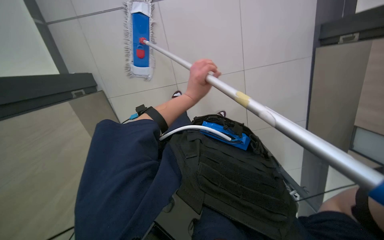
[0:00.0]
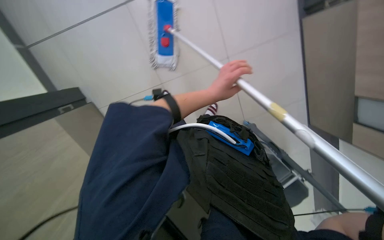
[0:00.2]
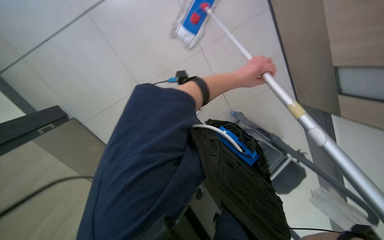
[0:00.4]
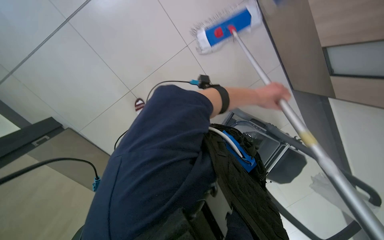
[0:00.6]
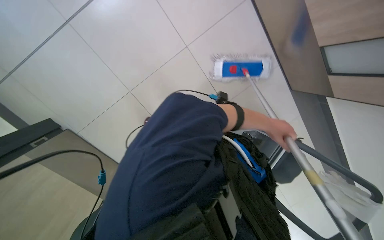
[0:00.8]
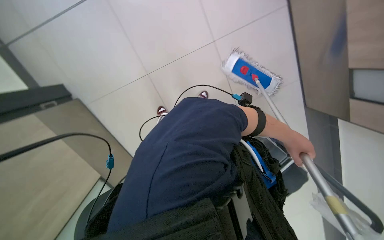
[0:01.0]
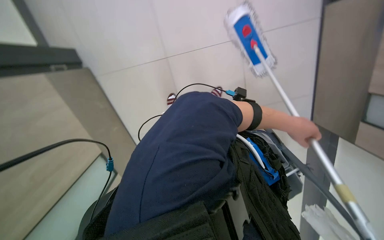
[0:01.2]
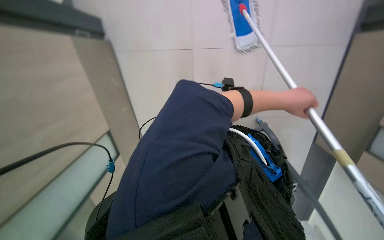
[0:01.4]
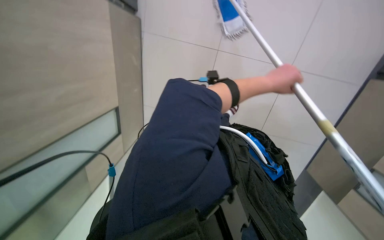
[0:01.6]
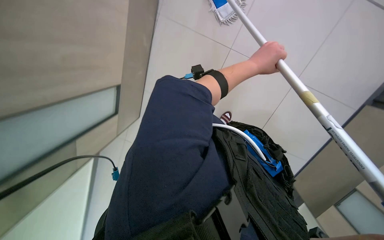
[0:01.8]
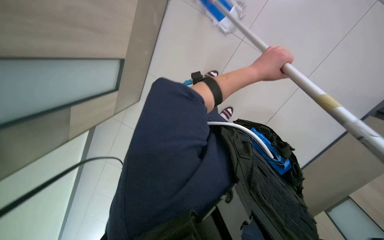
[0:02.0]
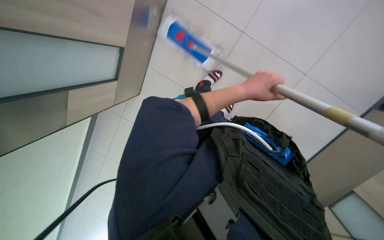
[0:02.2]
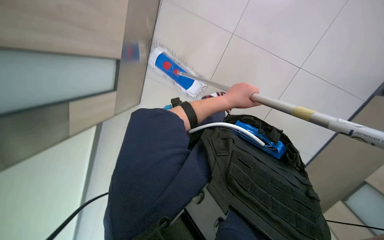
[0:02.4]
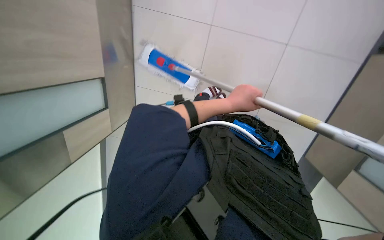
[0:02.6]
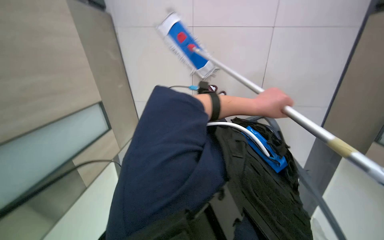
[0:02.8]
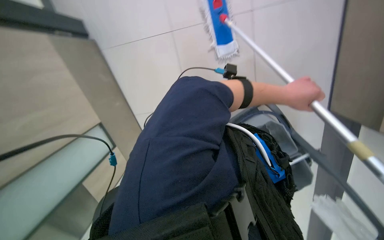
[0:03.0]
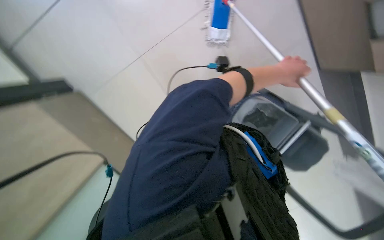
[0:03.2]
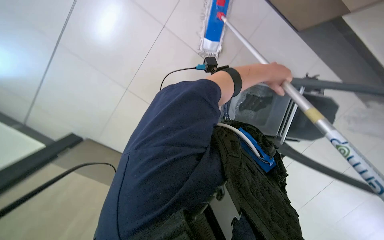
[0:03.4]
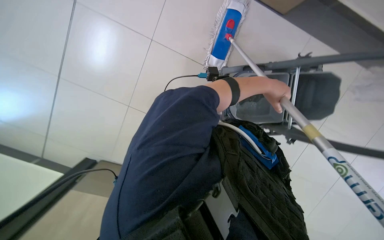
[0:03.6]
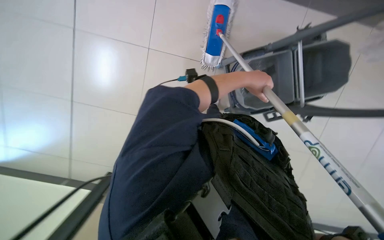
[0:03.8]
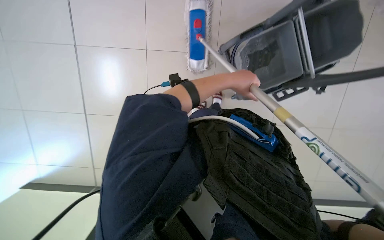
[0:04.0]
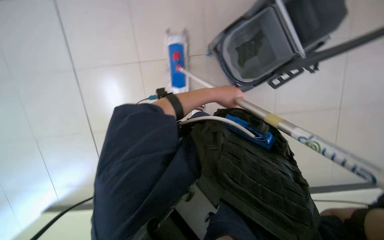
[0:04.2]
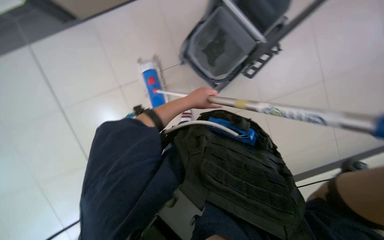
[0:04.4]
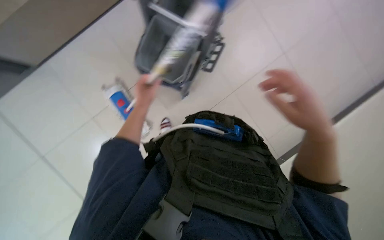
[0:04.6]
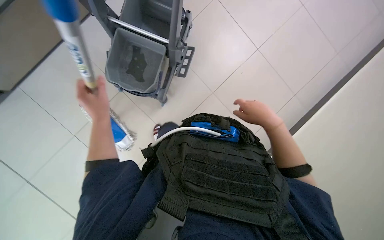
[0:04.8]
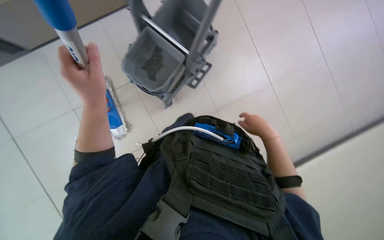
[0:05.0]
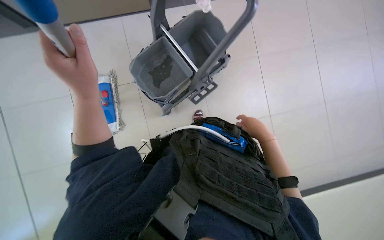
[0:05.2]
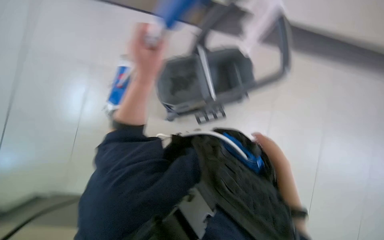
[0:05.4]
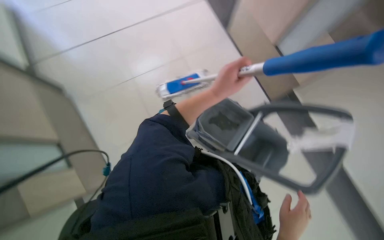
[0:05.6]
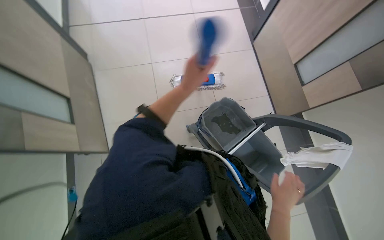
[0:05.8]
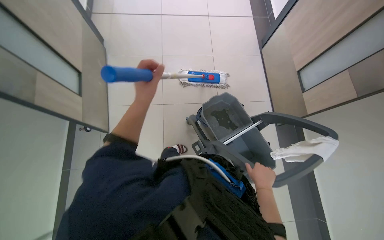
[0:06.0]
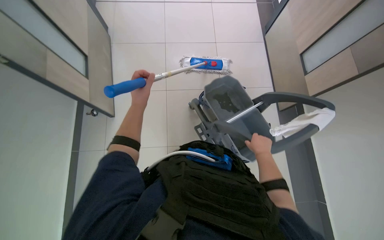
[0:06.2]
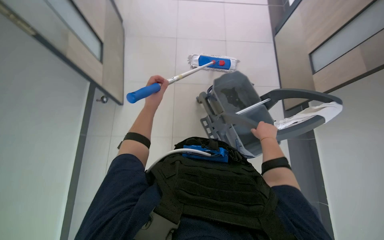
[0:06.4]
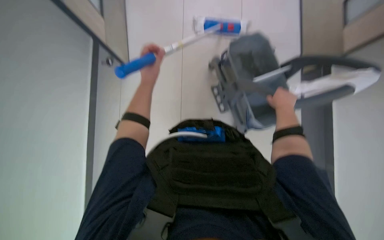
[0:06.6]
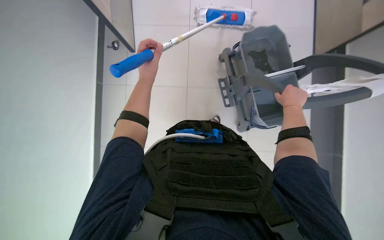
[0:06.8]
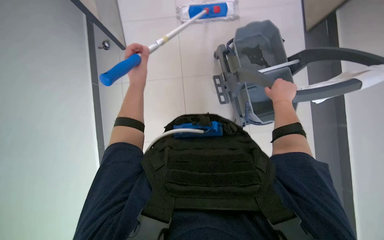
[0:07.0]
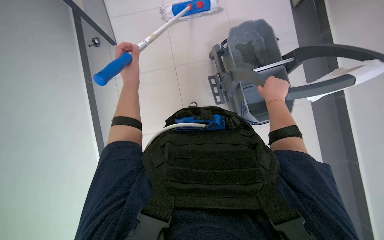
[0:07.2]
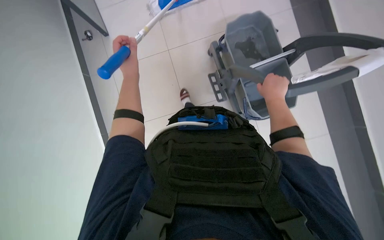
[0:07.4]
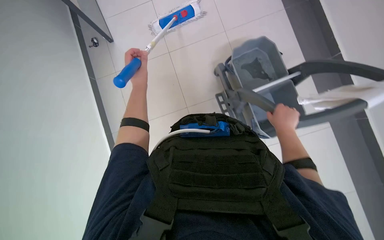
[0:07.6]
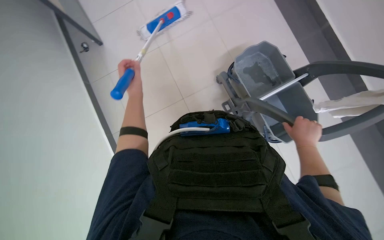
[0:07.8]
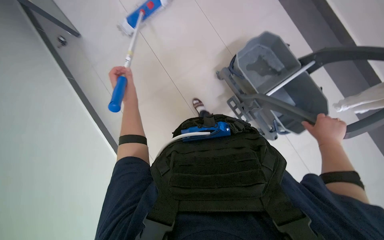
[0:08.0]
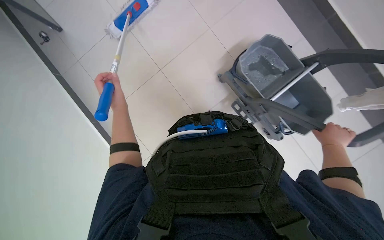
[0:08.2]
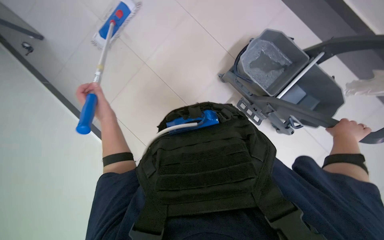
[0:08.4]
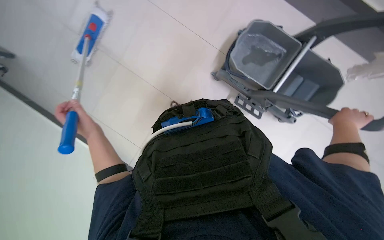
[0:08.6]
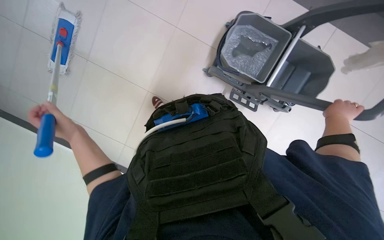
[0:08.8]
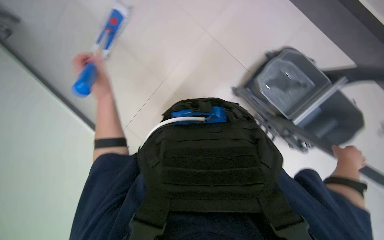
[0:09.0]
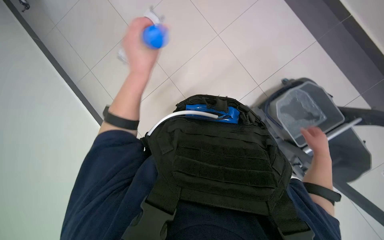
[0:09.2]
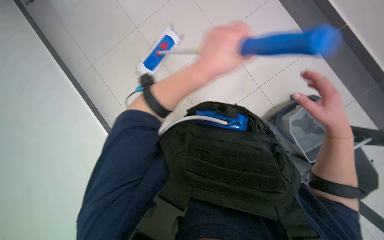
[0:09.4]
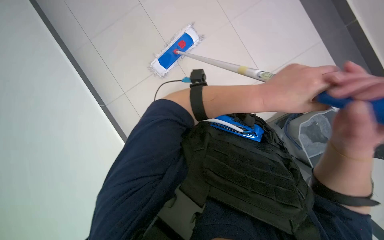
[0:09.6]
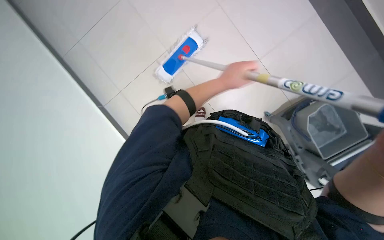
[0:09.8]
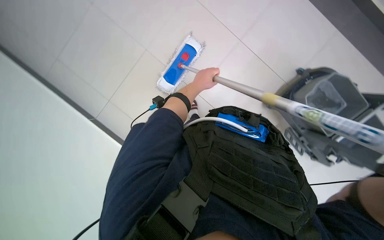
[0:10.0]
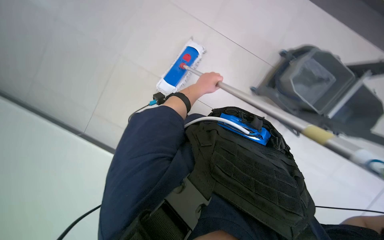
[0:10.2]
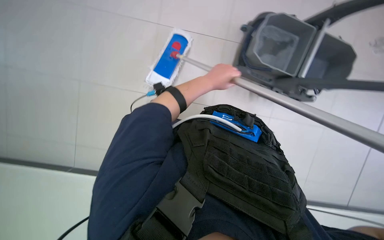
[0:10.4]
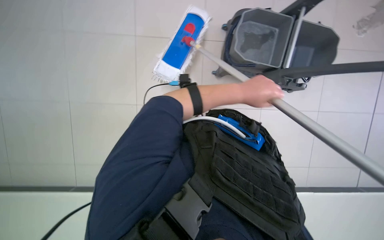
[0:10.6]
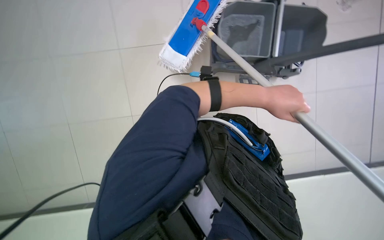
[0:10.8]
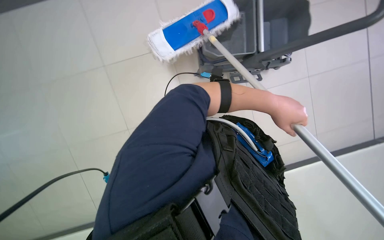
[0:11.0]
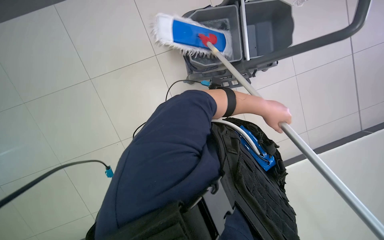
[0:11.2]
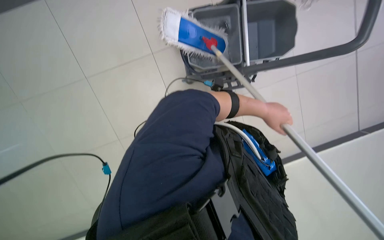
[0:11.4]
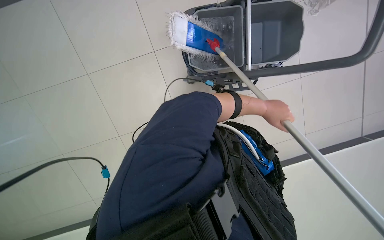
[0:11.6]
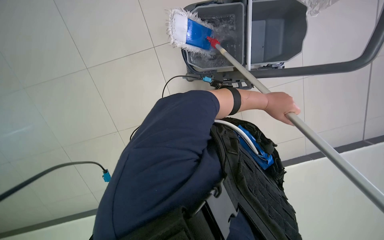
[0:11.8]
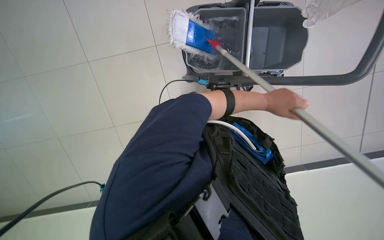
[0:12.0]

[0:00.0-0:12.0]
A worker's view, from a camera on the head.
Job: mopping floor.
The whole recording: Mopping tiled floor. The worker mops the tiled floor with a long-handled mop.
0:00.0 to 0:01.6: The scene rotates clockwise by approximately 50 degrees.
0:01.6 to 0:03.0: The left hand travels to the left and back again, approximately 10 cm each way.
0:03.0 to 0:04.4: The scene turns about 45 degrees counterclockwise in the picture.
0:04.4 to 0:06.0: The wearer looks approximately 25 degrees further upward. The left hand moves left and right over about 30 cm, changing direction 2 times.
0:06.0 to 0:07.6: The left hand shifts approximately 15 cm farther from the camera.
0:07.6 to 0:09.0: The left hand goes down the picture and returns, roughly 10 cm each way. The right hand is displaced to the right and down the picture by roughly 25 cm.
0:09.0 to 0:10.4: Everything in view rotates about 30 degrees clockwise.
0:10.4 to 0:12.0: The left hand goes some 20 cm to the right.

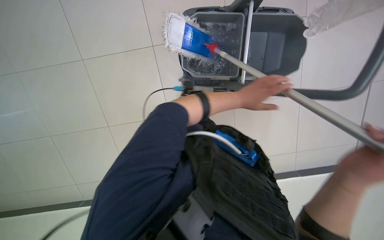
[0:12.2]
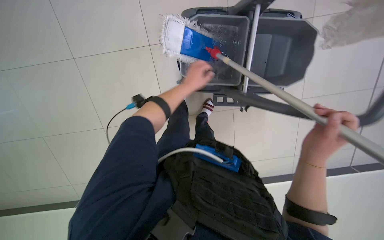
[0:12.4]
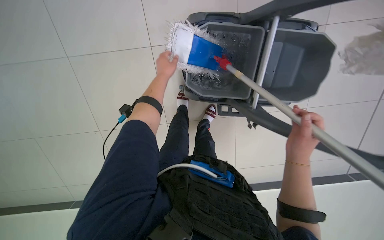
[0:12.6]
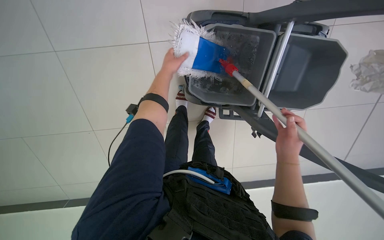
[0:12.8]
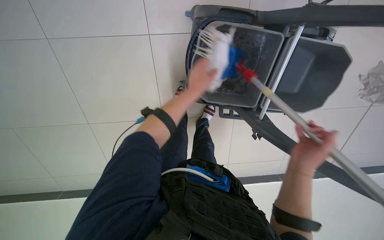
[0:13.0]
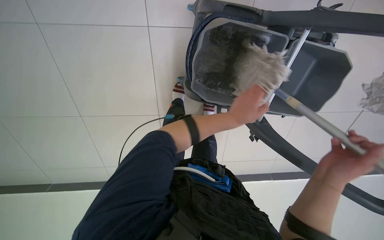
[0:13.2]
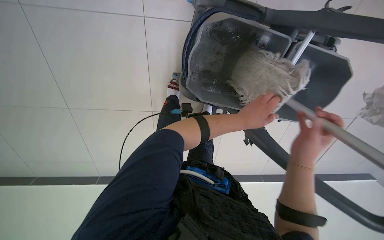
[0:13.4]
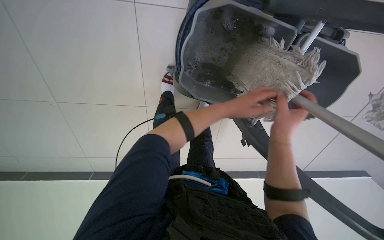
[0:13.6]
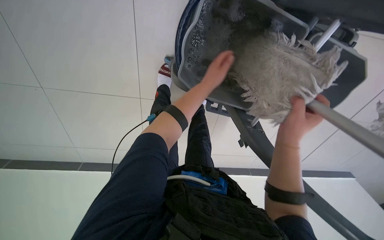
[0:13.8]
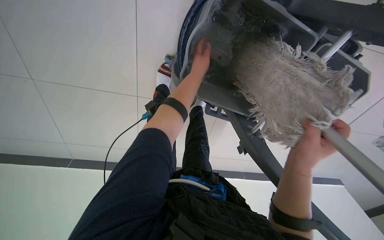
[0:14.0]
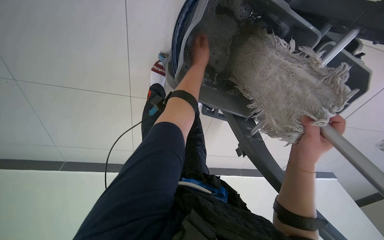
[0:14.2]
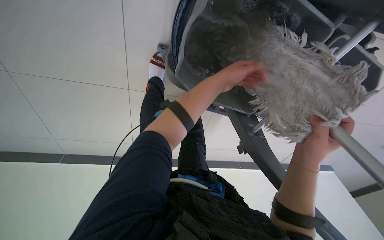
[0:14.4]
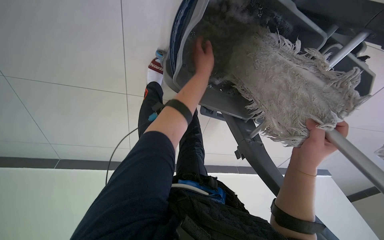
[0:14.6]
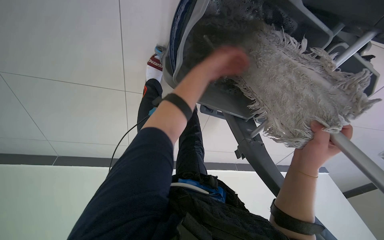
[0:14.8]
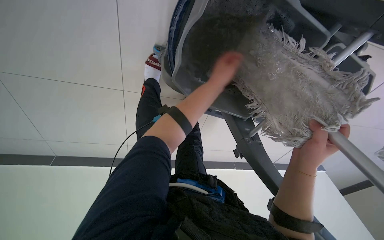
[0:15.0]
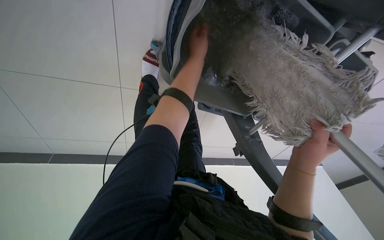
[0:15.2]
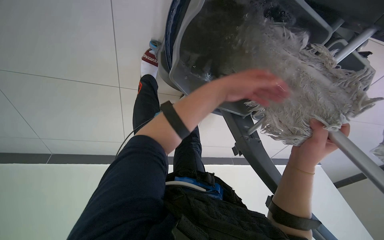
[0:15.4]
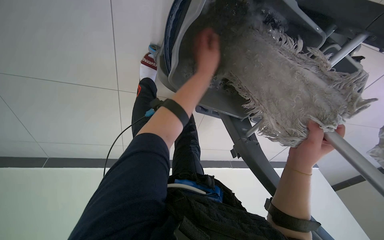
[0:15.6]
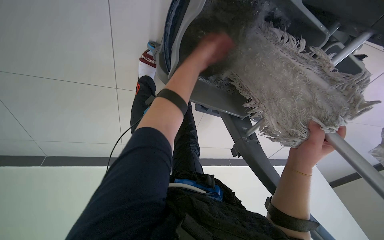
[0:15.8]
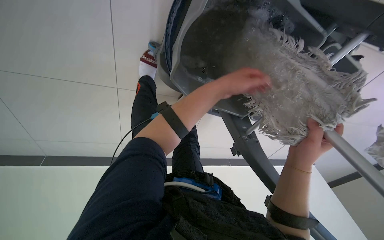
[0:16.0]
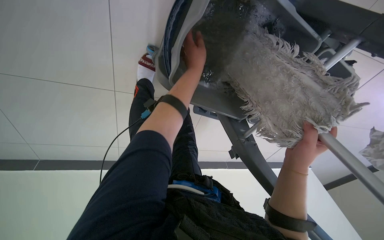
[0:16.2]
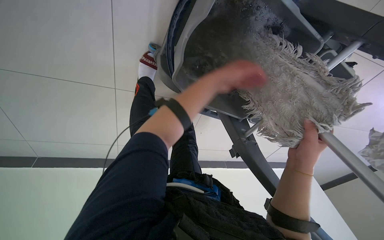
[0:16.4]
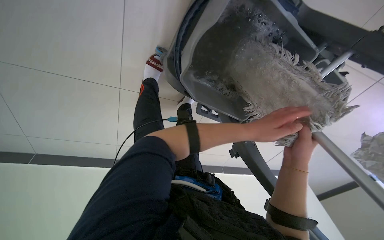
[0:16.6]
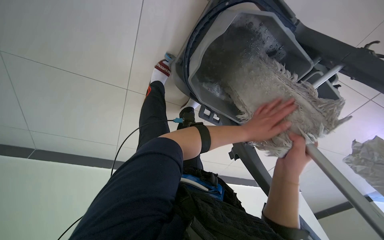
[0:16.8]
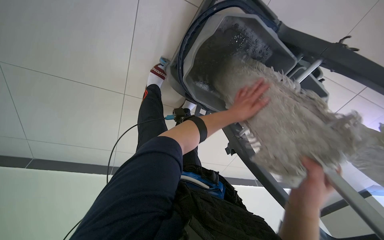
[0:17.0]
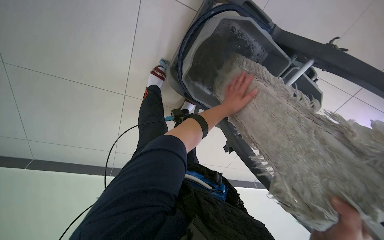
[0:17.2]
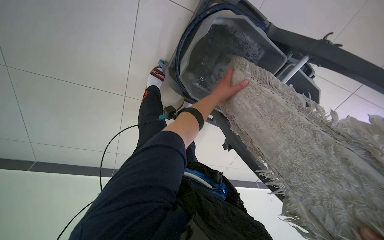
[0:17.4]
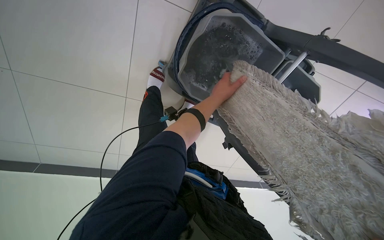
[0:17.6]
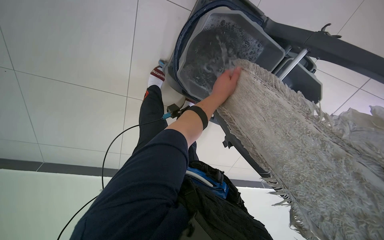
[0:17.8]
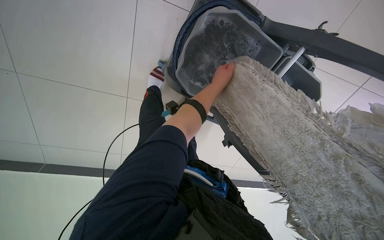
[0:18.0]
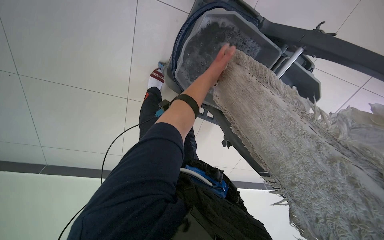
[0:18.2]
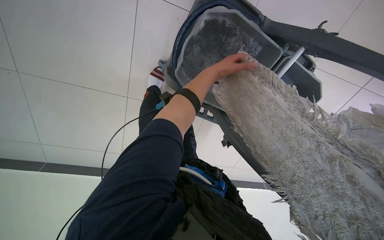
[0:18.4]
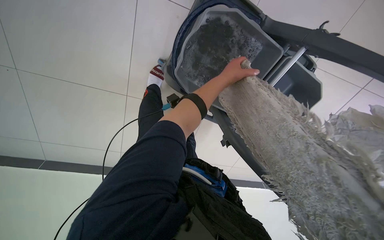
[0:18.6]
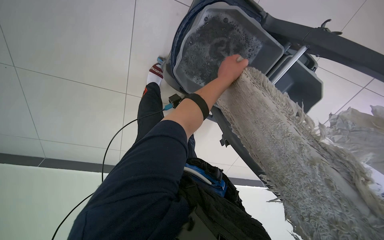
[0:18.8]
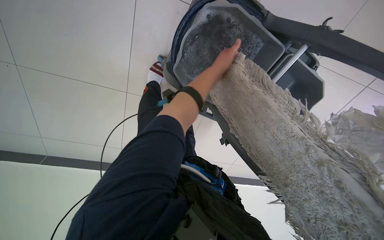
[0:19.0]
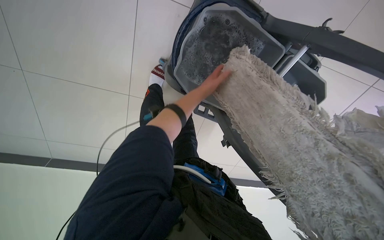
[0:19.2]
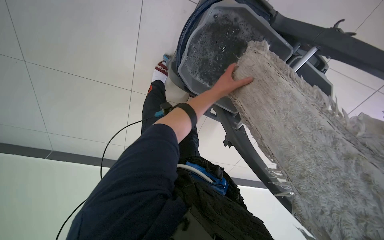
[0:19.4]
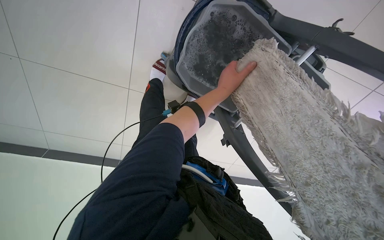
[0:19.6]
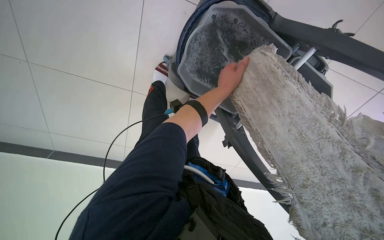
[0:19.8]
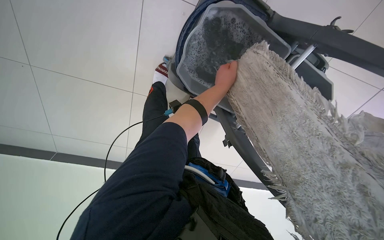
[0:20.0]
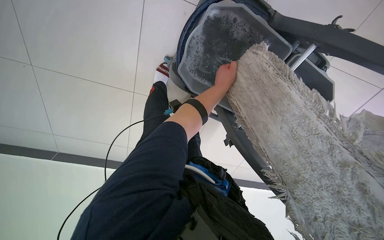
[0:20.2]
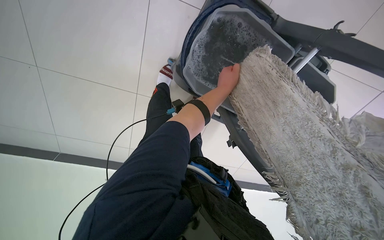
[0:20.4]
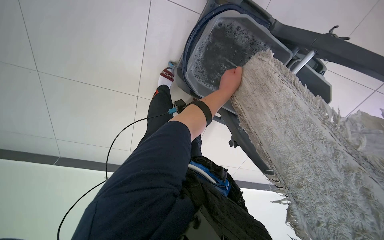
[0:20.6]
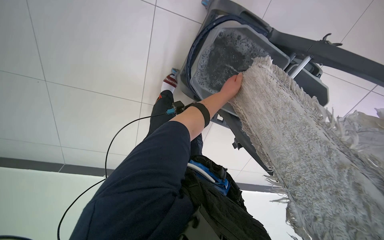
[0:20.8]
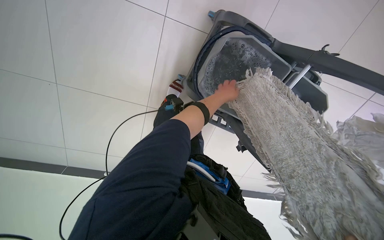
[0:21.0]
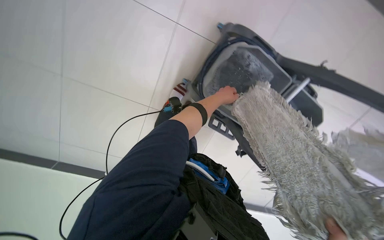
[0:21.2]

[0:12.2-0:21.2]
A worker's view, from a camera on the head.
Job: mopping floor.
The whole recording: Mopping tiled floor. The worker mops the tiled floor with a long-handled mop.
0:12.2 to 0:13.8: The right hand moves nearer and farther over approximately 10 cm, changing direction 2 times; the left hand goes left and right, some 25 cm each way, reversing 2 times.
0:13.8 to 0:15.2: The left hand shifts approximately 10 cm up the picture.
0:15.2 to 0:16.6: The left hand moves left and right over some 25 cm, changing direction 2 times.
0:16.6 to 0:18.2: The left hand moves to the left, approximately 15 cm.
